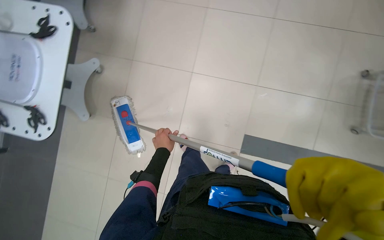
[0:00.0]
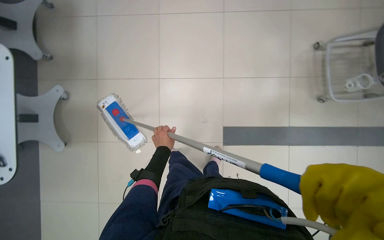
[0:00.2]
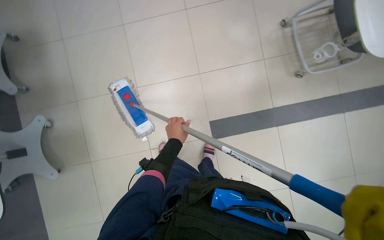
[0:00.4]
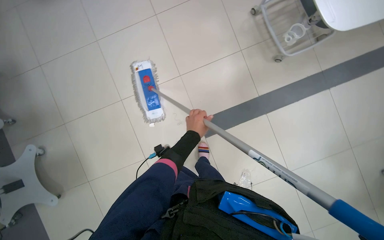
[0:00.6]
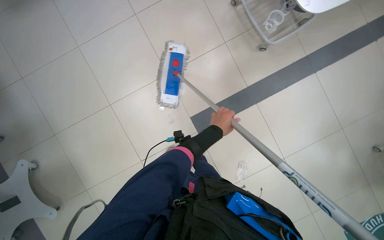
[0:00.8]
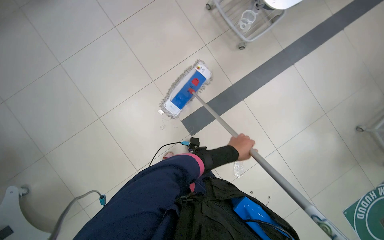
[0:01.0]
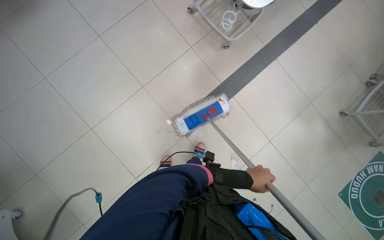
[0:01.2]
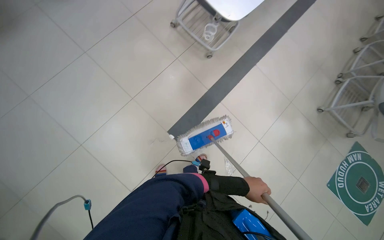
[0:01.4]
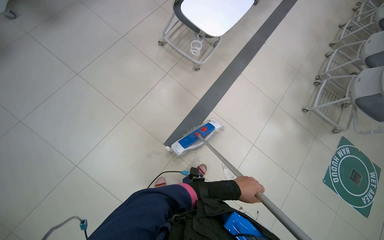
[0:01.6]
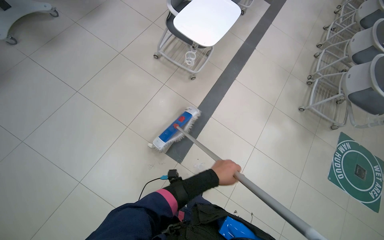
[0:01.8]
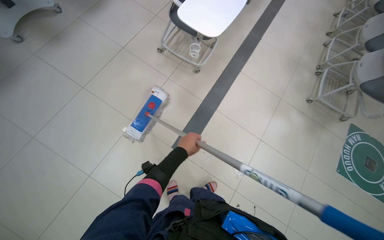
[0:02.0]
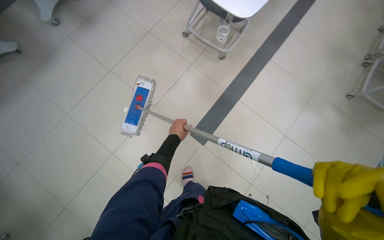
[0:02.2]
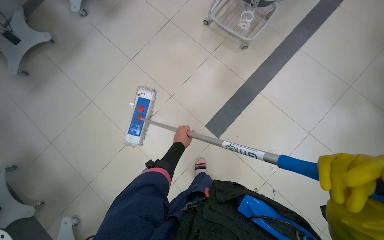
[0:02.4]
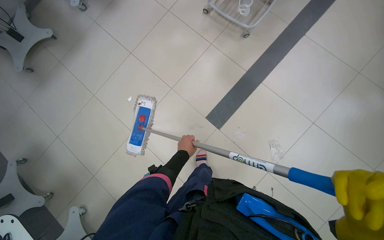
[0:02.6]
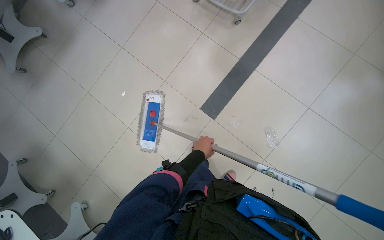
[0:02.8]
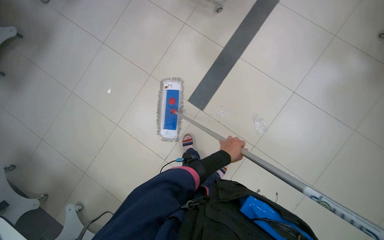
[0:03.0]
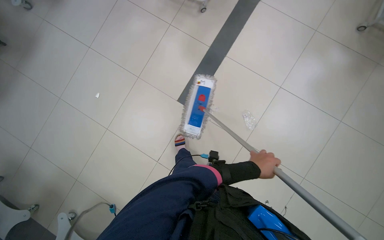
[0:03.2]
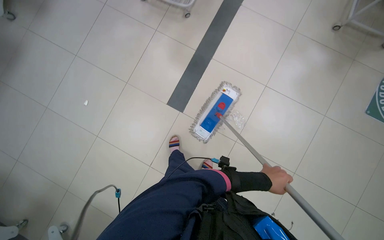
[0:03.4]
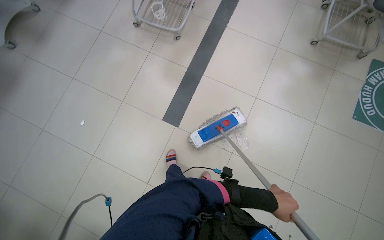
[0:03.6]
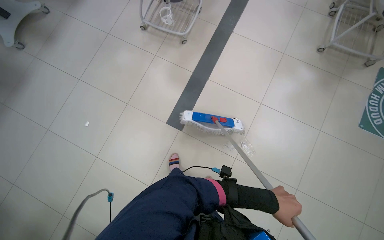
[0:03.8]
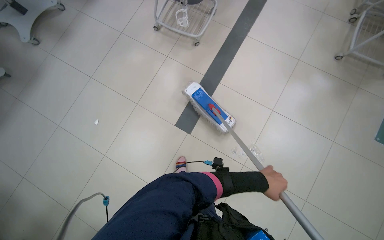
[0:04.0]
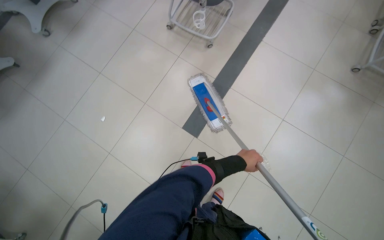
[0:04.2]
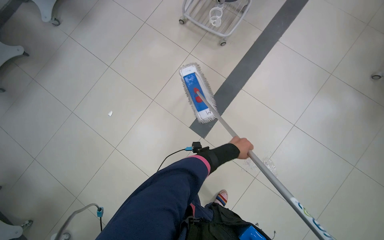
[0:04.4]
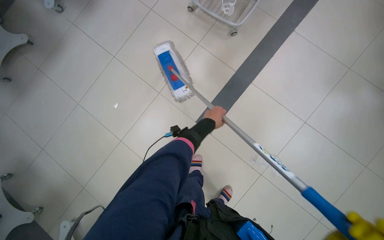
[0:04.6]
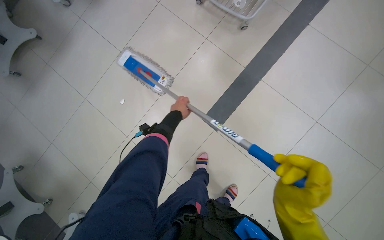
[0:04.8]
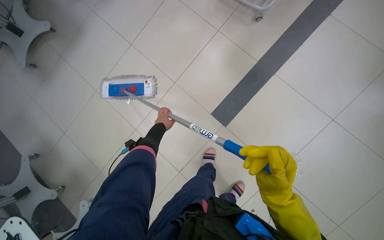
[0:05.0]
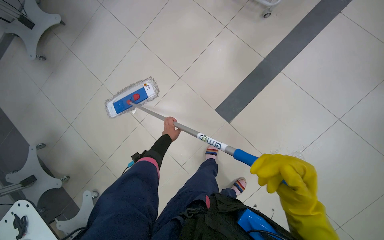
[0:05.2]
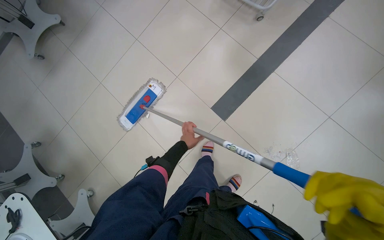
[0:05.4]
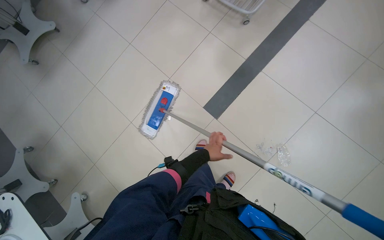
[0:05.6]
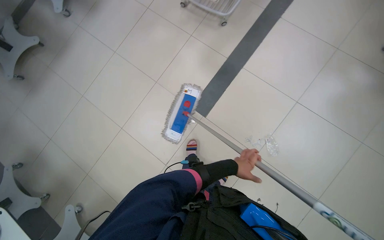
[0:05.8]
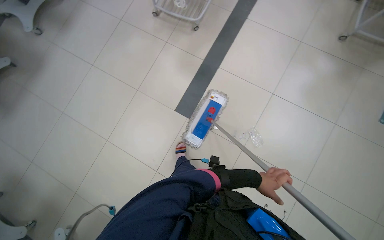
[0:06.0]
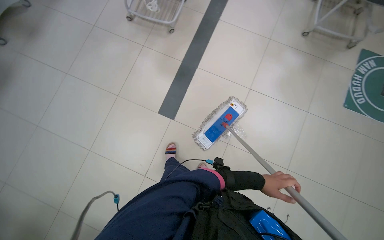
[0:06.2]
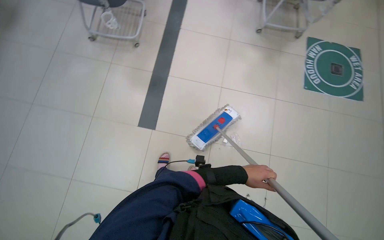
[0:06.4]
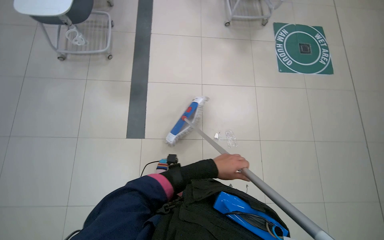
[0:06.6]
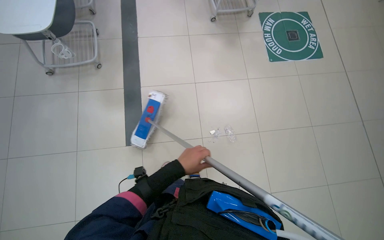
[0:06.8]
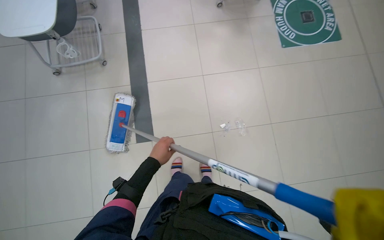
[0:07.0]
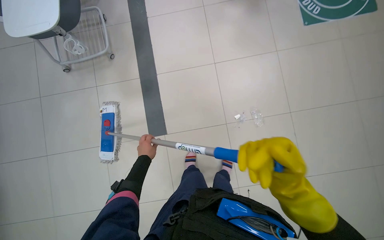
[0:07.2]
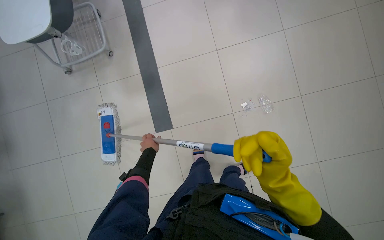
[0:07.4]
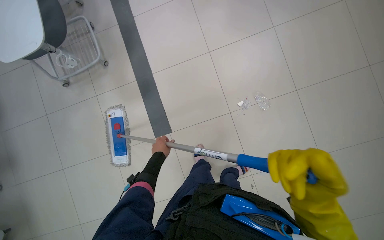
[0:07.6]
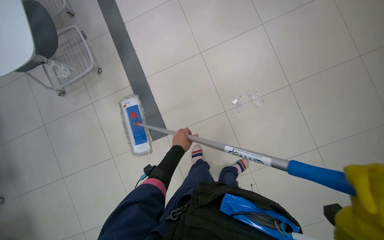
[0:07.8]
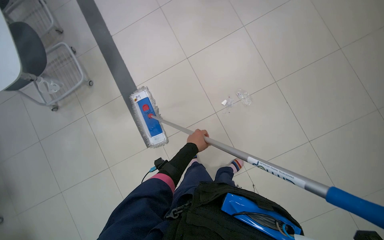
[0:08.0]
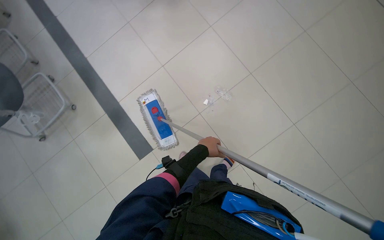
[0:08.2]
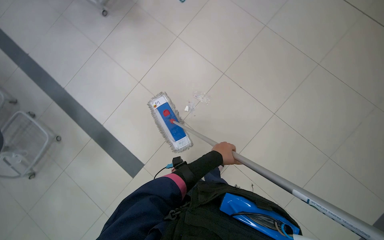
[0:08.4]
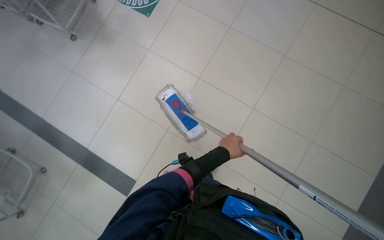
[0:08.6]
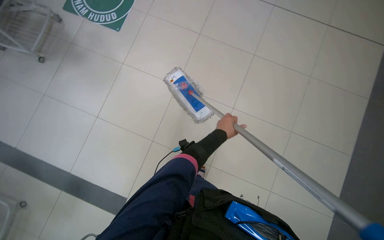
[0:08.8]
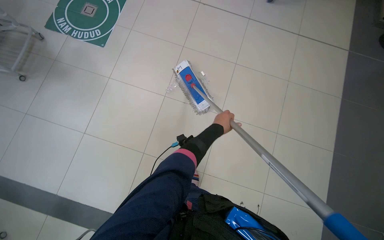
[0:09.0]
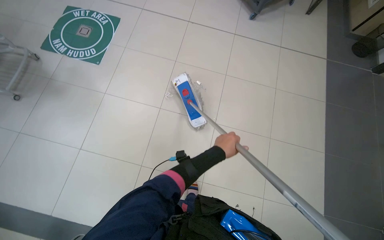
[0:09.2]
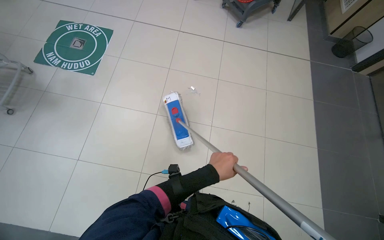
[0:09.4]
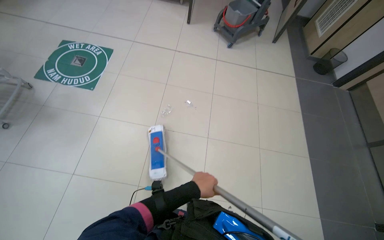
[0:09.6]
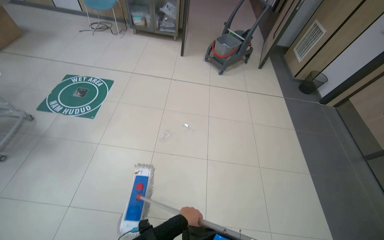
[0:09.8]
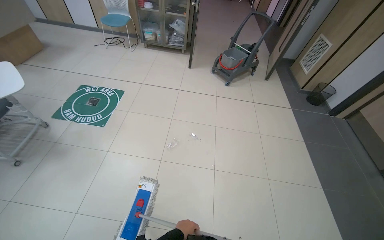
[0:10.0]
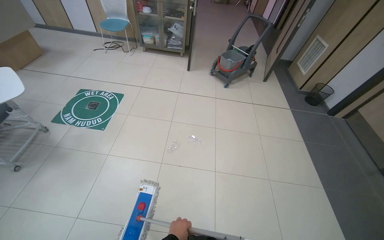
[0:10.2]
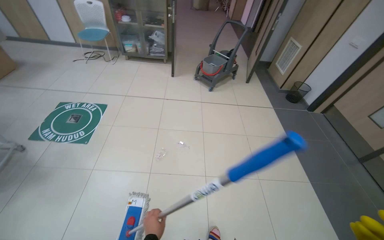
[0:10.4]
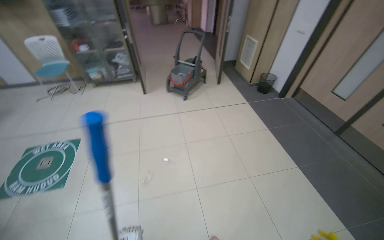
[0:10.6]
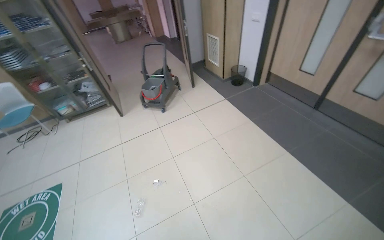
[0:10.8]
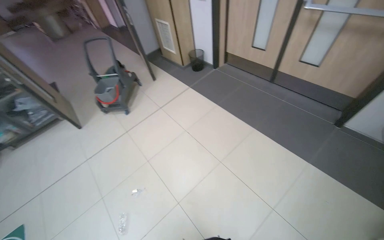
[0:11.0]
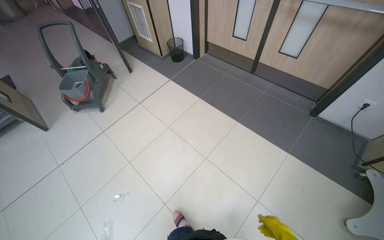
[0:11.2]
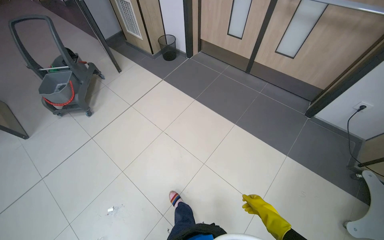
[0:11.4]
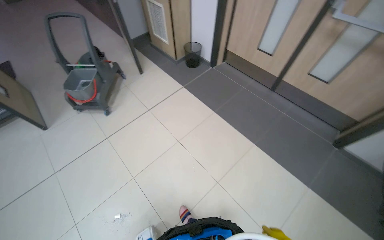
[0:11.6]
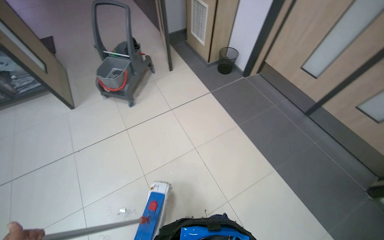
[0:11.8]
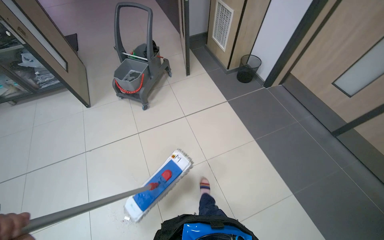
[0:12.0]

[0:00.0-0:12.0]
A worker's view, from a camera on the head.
Job: mopping floor.
The whole recording: Mopping tiled floor. The worker mops the tiled floor, moving around obstacles.
0.0 to 1.6 s: The wearer's head swings approximately 65 degrees to the right. The camera pitches upward, by about 10 degrees.
1.6 to 3.0 s: The camera is aimed about 15 degrees further to the left. The left hand goes to the left and returns, roughly 35 cm each way.
3.0 to 4.4 s: The left hand heads farther from the camera, covering approximately 10 cm.
4.4 to 6.0 s: The left hand goes roughly 40 cm down the picture, and reaches roughly 40 cm to the left, then returns.
6.0 to 7.6 s: Everything in view rotates about 45 degrees counterclockwise.
7.6 to 9.0 s: The wearer's head swings some 60 degrees to the right. The wearer looks about 20 degrees further upward.
9.0 to 10.4 s: The view tips upward by roughly 30 degrees.
10.4 to 12.0 s: The camera travels roughly 1 m. The head rotates roughly 25 degrees to the right.

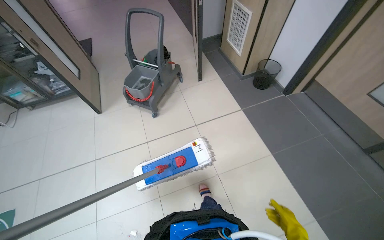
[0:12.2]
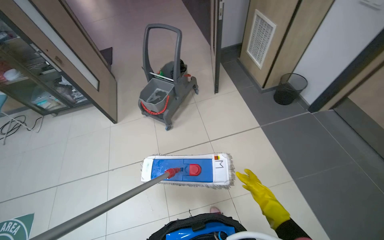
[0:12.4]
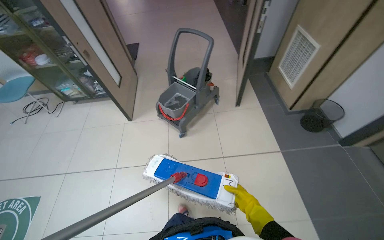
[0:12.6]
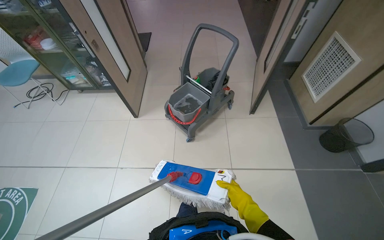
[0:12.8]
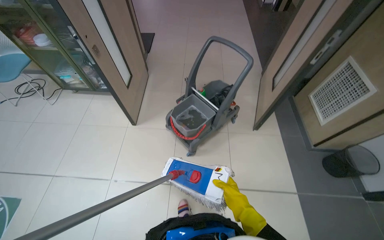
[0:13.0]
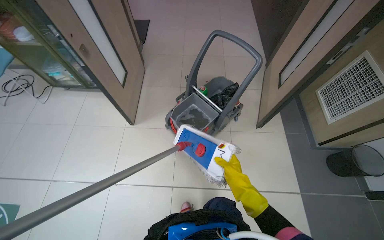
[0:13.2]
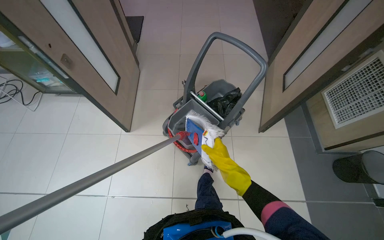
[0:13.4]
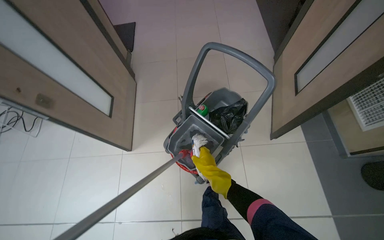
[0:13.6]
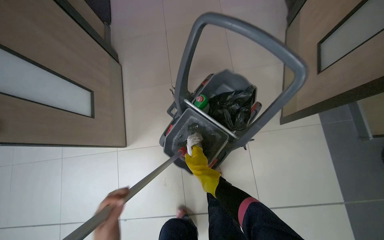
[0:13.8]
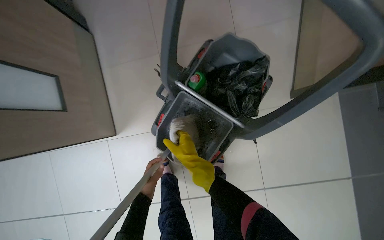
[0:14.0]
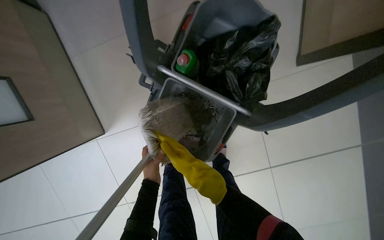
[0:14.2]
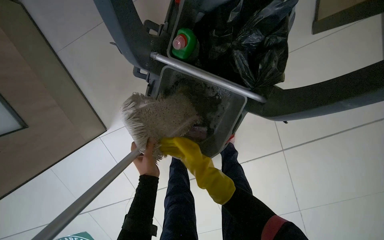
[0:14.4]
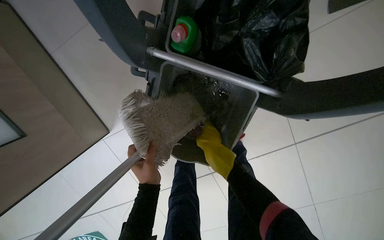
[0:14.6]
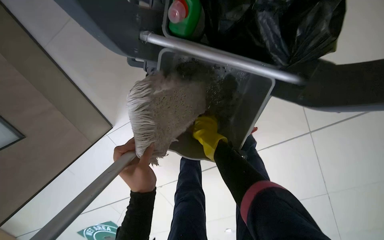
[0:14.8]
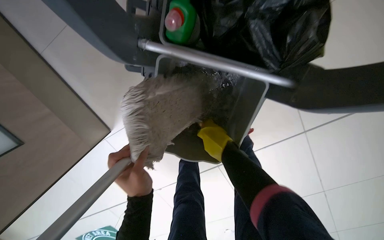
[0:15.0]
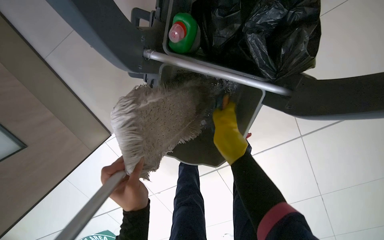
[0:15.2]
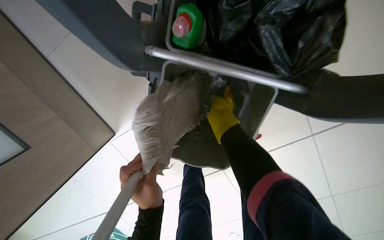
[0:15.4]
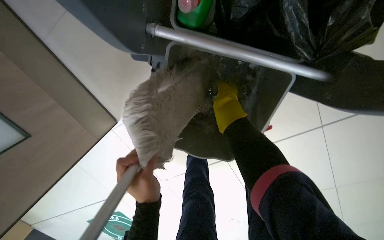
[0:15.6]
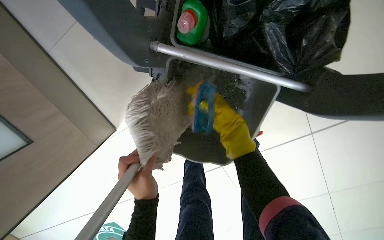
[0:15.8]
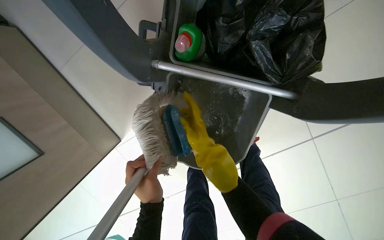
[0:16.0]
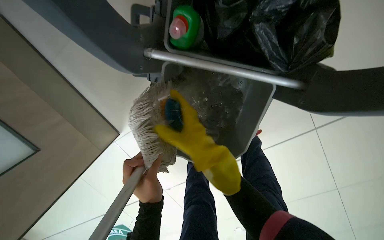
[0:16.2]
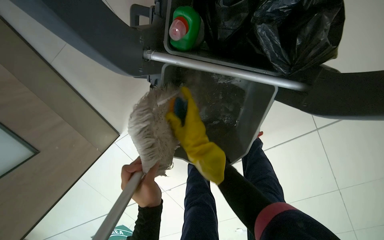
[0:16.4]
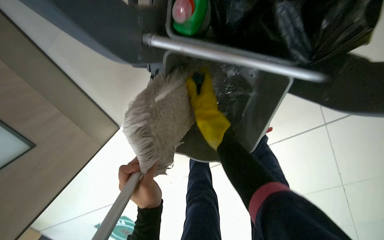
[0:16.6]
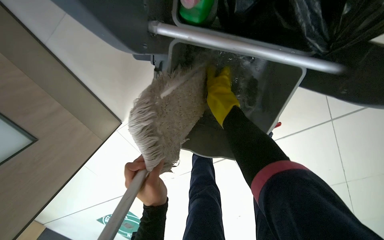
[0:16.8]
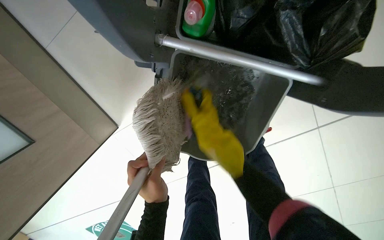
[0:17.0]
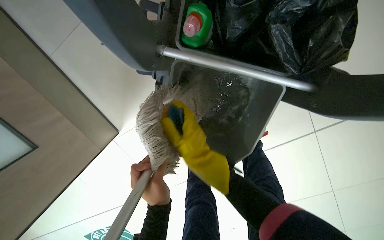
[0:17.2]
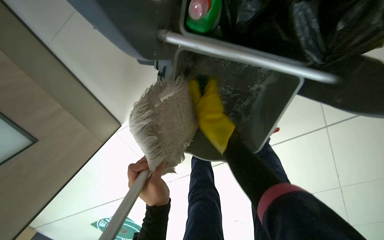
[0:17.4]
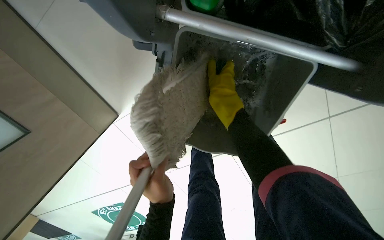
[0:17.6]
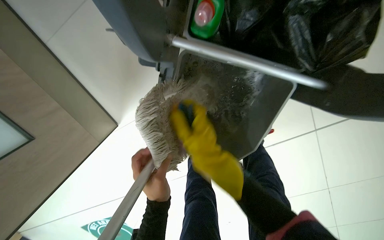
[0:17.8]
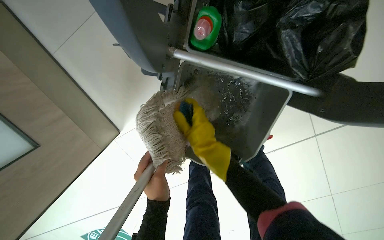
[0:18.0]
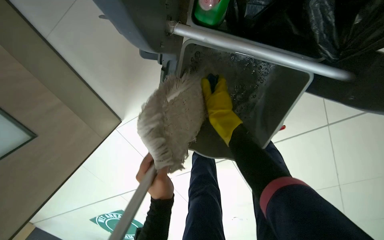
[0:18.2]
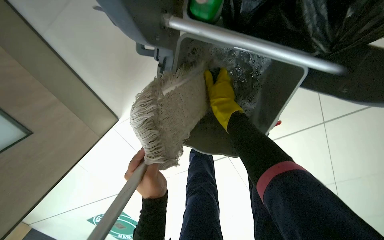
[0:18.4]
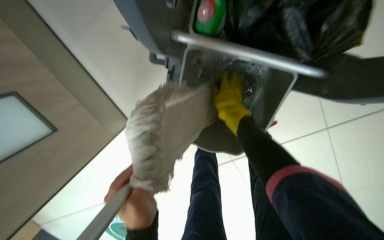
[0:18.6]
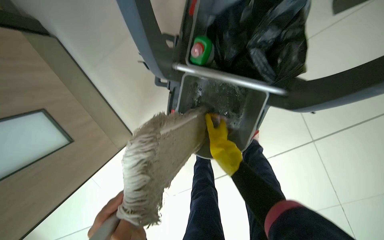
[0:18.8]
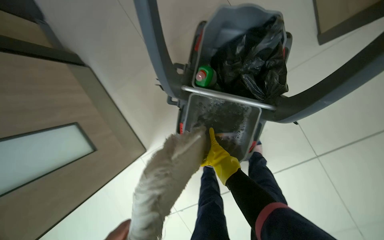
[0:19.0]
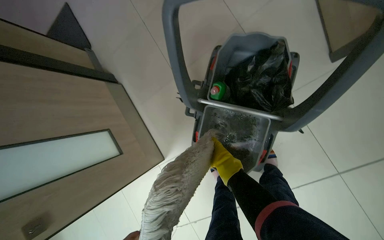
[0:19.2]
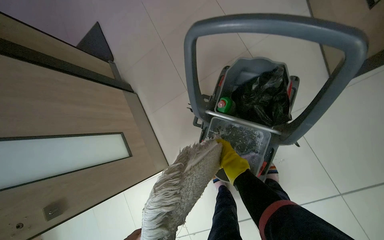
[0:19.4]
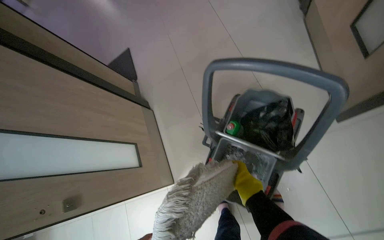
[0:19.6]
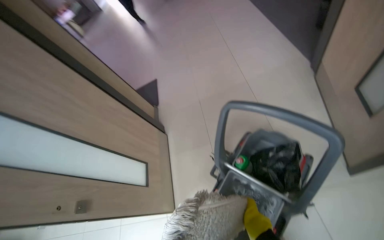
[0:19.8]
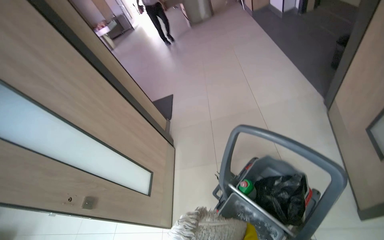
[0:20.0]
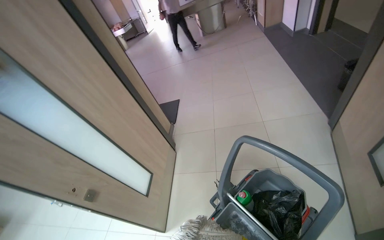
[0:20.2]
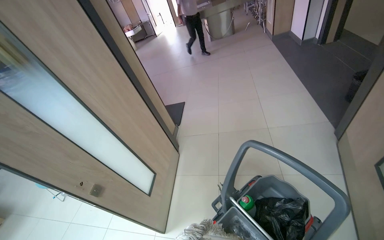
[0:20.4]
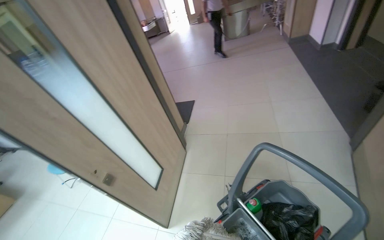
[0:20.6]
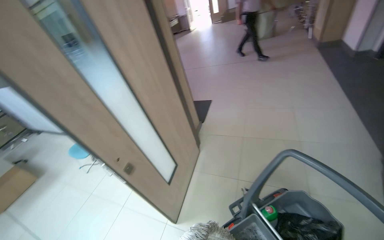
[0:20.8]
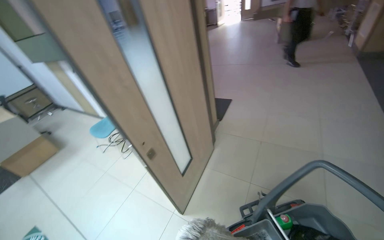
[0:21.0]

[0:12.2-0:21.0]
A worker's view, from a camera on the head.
Job: mopping floor.
The whole recording: Mopping tiled floor. The worker mops the tiled floor, moving around obstacles.
12.2 to 13.6 s: The head travels roughly 1 m. The wearer's head swings roughly 15 degrees to the left.
13.6 to 15.2 s: The camera is carried roughly 70 cm. The wearer looks about 45 degrees further downward. Everything in view rotates roughly 25 degrees counterclockwise.
15.2 to 16.6 s: The right hand goes nearer and farther, approximately 15 cm each way, reversing 2 times.
16.6 to 18.0 s: The right hand goes up and down the picture, approximately 15 cm each way, reversing 2 times.
18.0 to 19.6 s: The wearer moves about 50 cm. The wearer looks approximately 20 degrees further to the left. The view tilts about 35 degrees upward.
19.6 to 21.0 s: The head turns to the left by approximately 50 degrees. The view tips upward by about 20 degrees.
